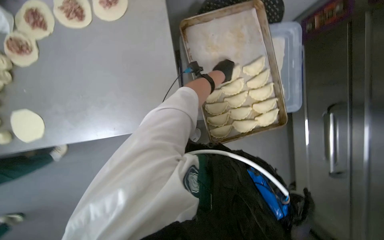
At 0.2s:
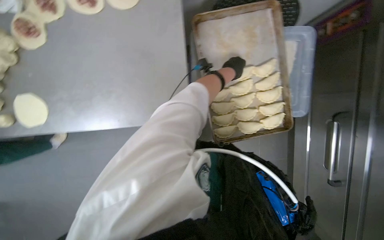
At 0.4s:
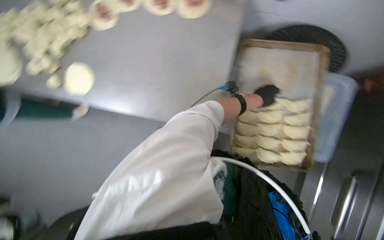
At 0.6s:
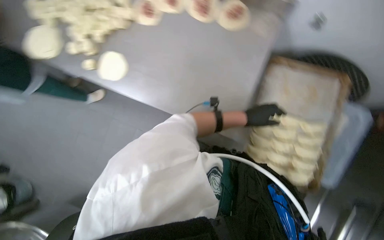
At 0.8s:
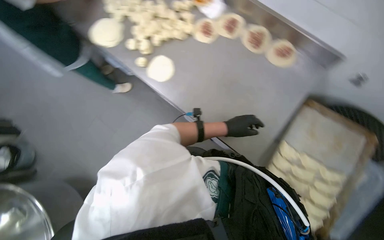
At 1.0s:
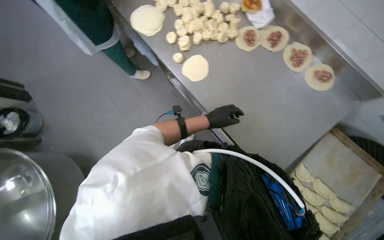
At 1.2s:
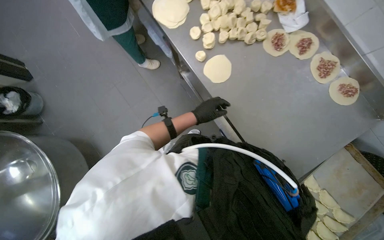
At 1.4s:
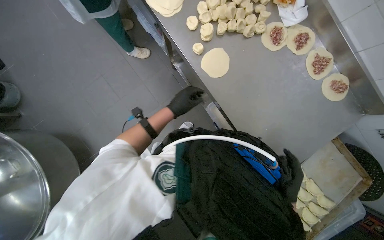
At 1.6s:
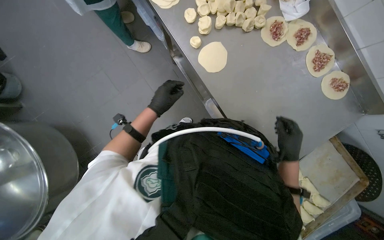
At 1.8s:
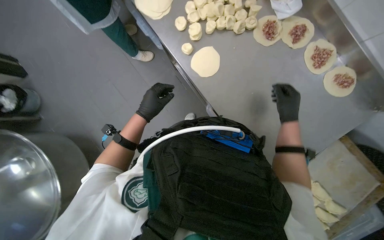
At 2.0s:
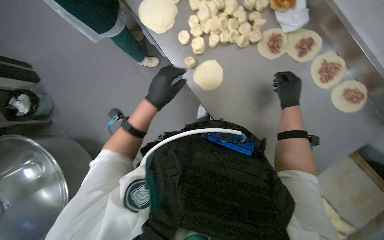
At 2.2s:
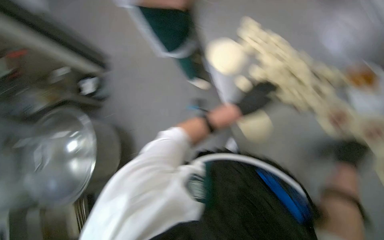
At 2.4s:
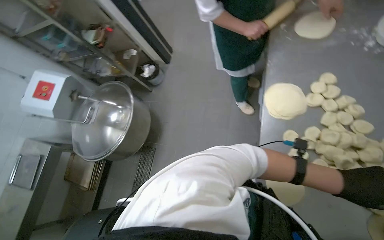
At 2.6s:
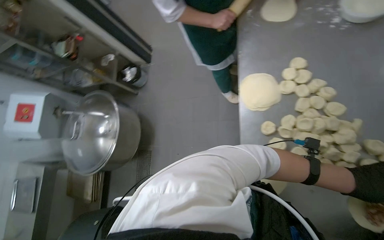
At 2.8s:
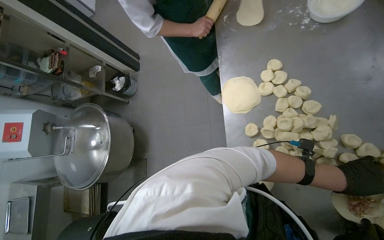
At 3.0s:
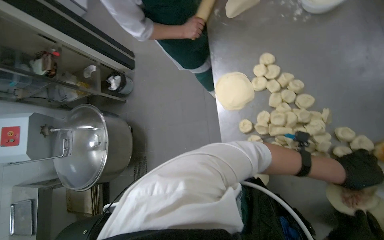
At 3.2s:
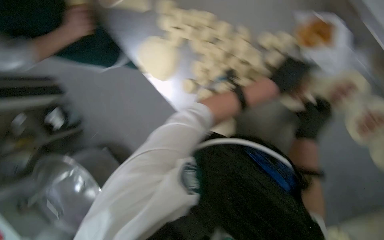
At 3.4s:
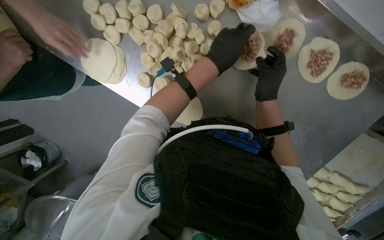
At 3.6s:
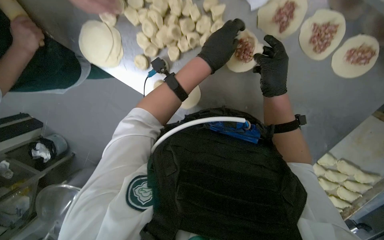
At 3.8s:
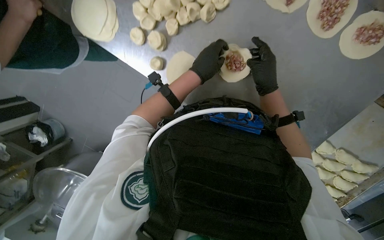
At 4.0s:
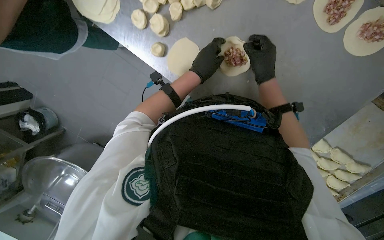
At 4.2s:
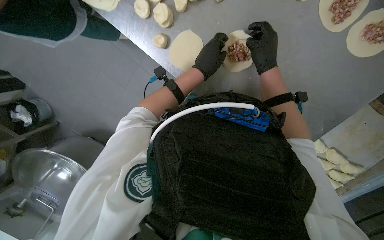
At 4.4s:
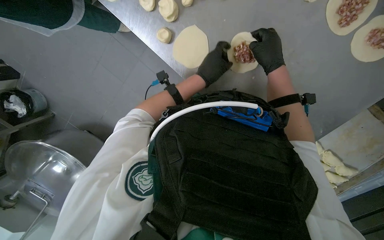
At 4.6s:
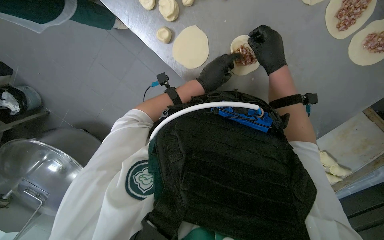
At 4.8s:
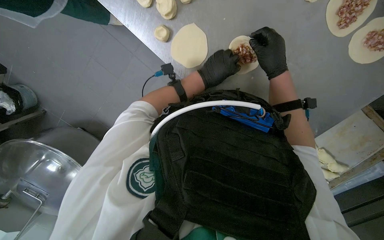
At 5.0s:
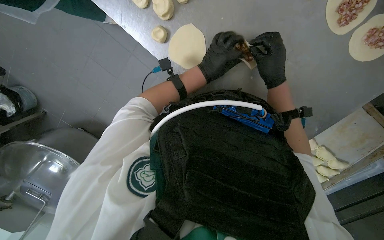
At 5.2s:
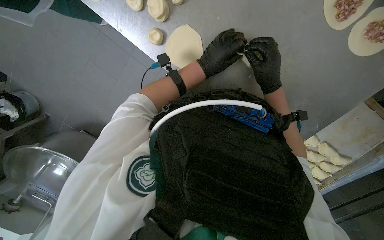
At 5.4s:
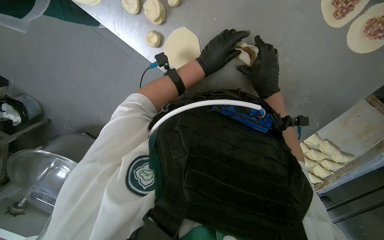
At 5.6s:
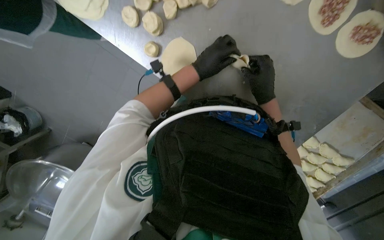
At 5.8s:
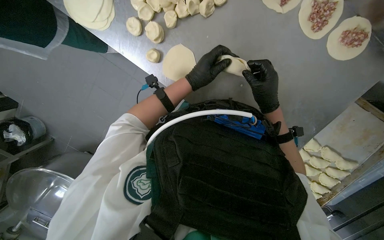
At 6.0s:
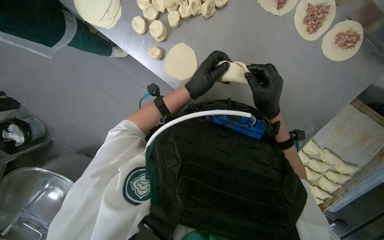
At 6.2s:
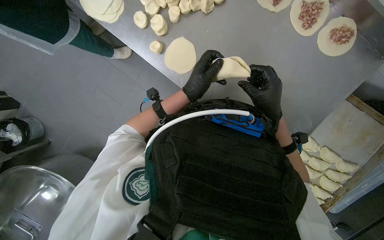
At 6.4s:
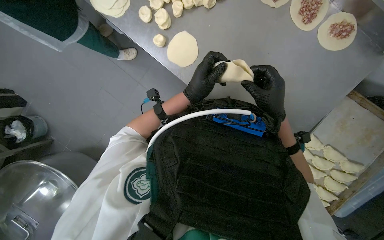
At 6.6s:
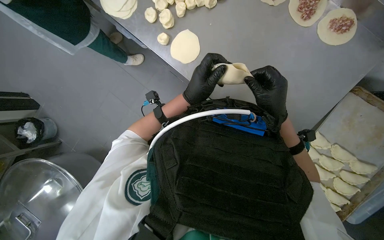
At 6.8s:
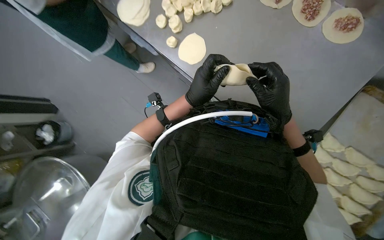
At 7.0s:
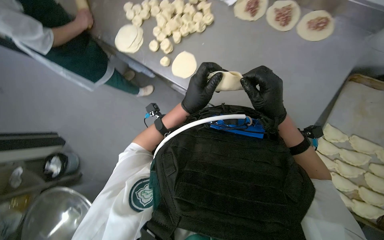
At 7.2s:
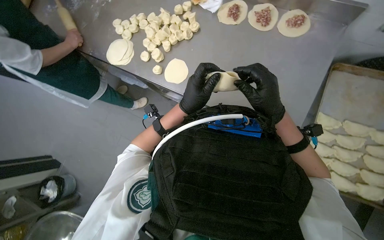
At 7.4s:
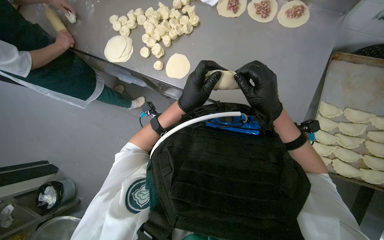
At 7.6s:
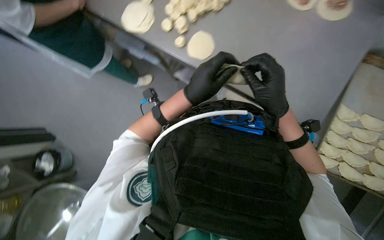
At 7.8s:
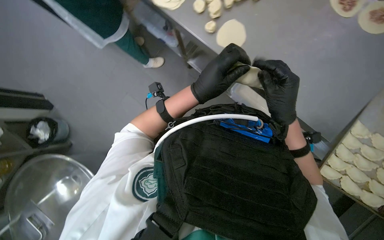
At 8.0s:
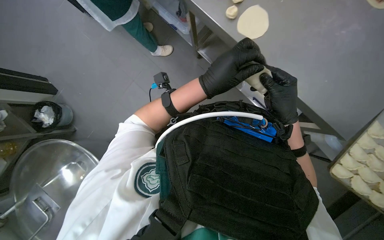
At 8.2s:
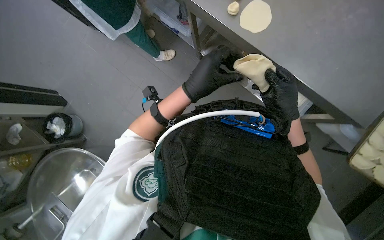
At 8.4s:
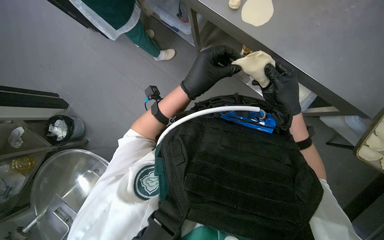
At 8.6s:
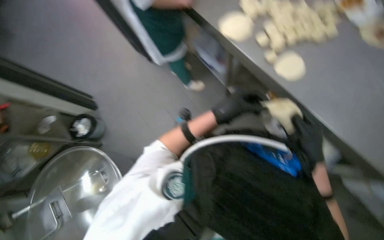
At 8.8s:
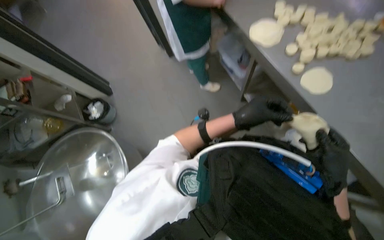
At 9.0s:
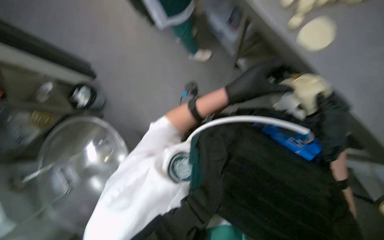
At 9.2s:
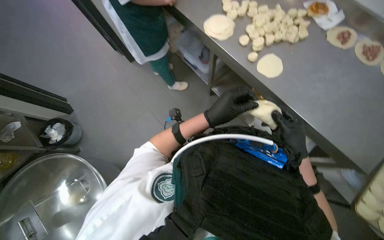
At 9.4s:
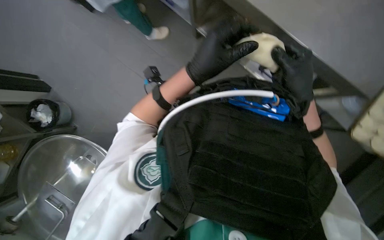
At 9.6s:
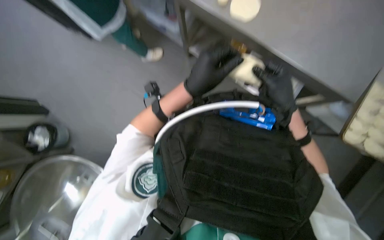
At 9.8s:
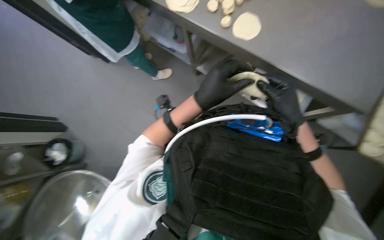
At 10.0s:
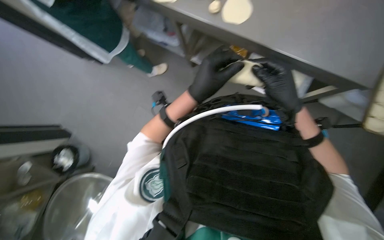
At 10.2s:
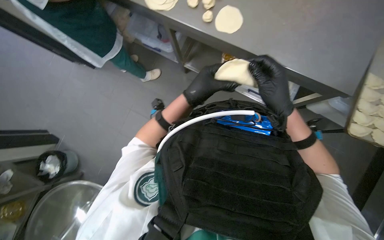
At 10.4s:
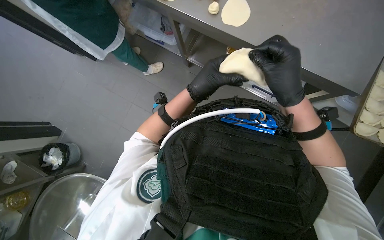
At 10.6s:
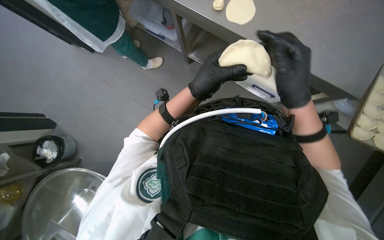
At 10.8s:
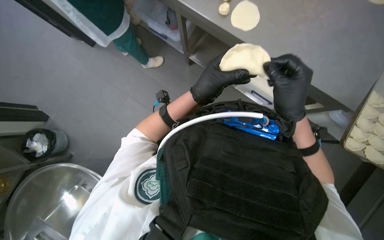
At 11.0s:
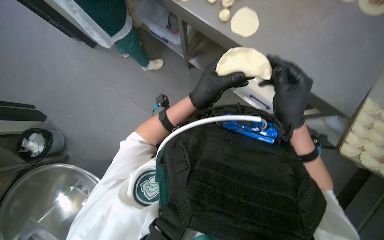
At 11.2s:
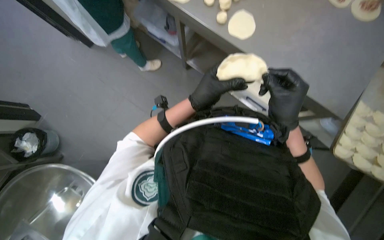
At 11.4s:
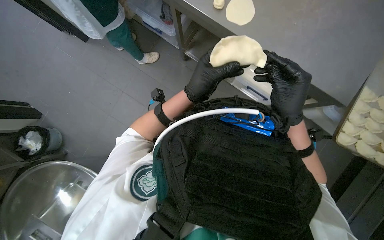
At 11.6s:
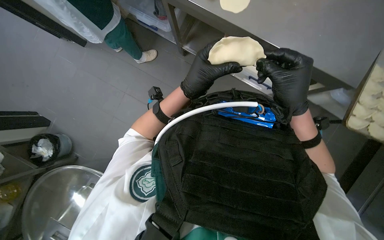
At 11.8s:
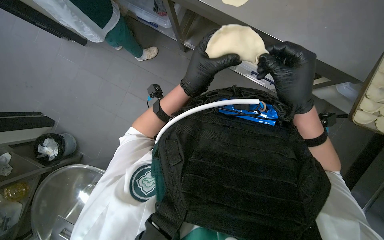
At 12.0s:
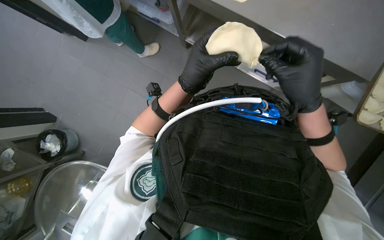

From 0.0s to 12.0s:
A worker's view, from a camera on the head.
Job: preparing food.
The whole recording: Preparing meat-filled dough. The worker fills dough circles with meat and crimps the edges to form pastries, then places them on a baking tray.
From 0.0s to 1.6s: The head travels some 60 cm. The scene turns some 65 degrees clockwise in the picture.
From 1.6s to 3.0s: The wearer's head swings approximately 40 degrees to the left.
From 3.0s to 4.4s: The wearer's head swings approximately 50 degrees to the right. The camera pitches downward, by about 35 degrees.
From 4.4s to 6.0s: The right hand shifts some 15 cm down the picture.
From 6.0s to 7.6s: The left hand shifts about 10 cm nearer to the camera.
From 10.4s to 12.0s: The hands are busy where they are.

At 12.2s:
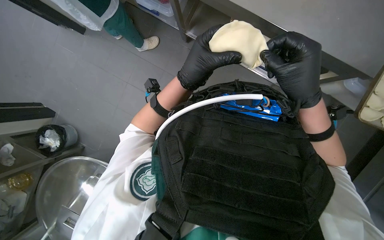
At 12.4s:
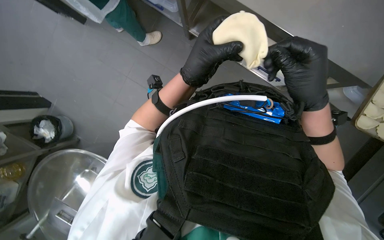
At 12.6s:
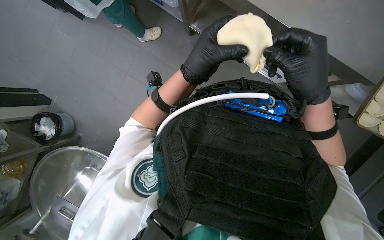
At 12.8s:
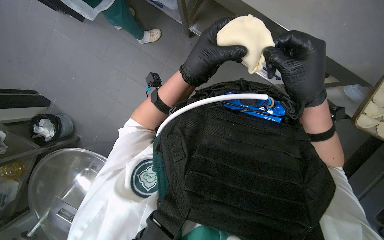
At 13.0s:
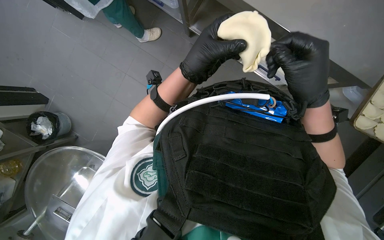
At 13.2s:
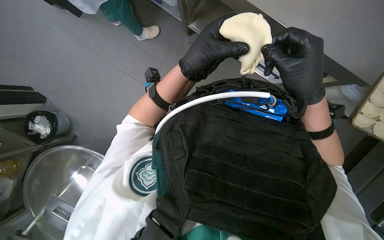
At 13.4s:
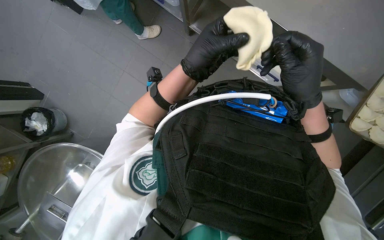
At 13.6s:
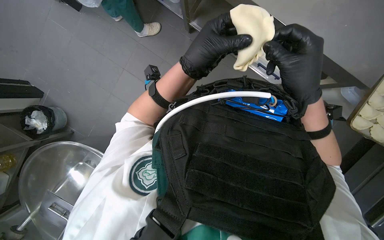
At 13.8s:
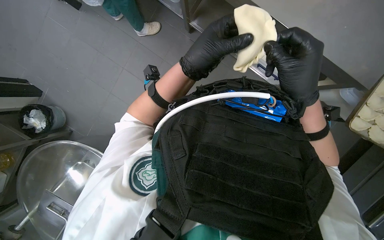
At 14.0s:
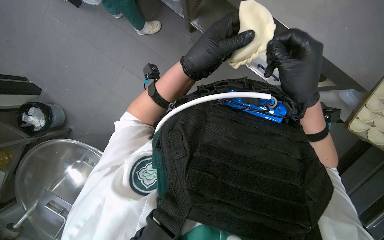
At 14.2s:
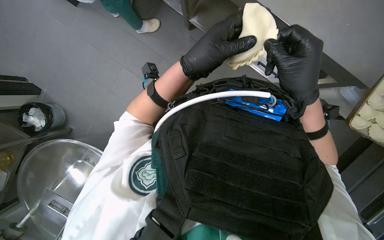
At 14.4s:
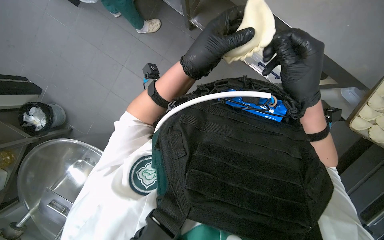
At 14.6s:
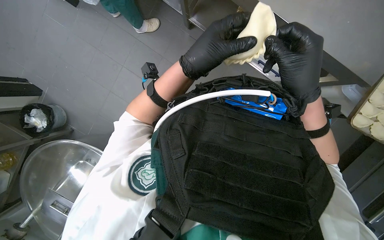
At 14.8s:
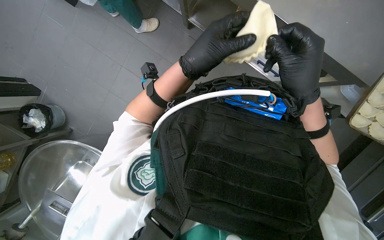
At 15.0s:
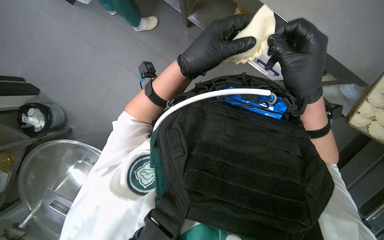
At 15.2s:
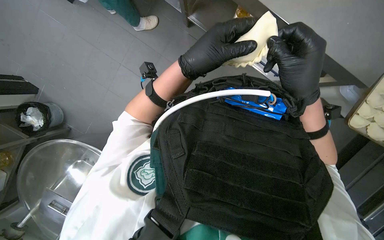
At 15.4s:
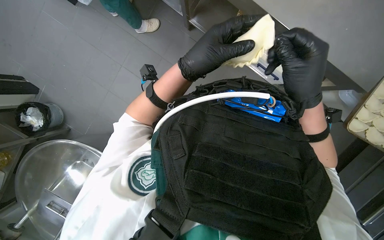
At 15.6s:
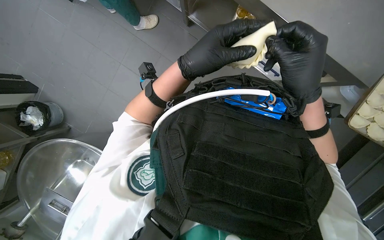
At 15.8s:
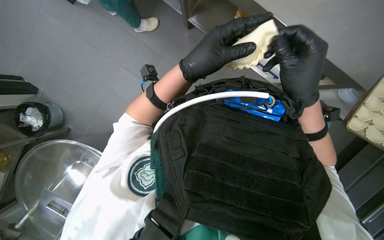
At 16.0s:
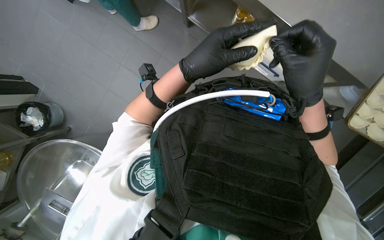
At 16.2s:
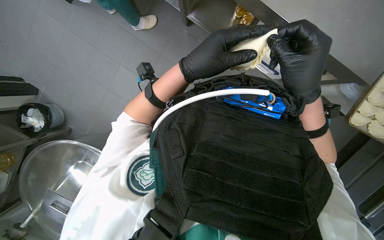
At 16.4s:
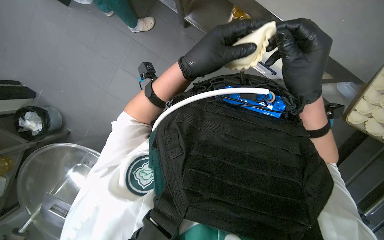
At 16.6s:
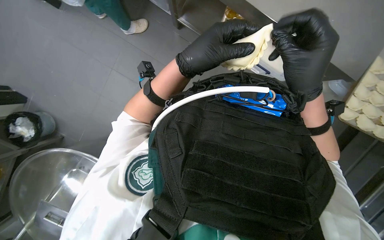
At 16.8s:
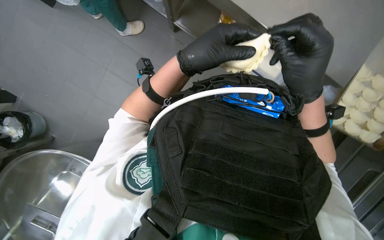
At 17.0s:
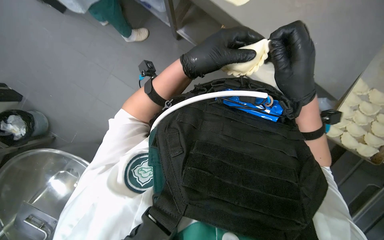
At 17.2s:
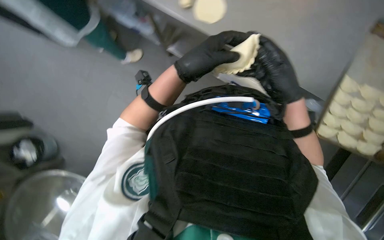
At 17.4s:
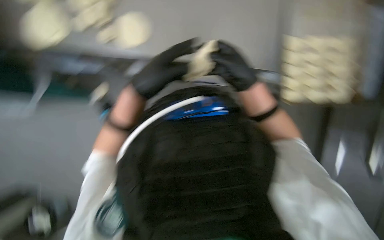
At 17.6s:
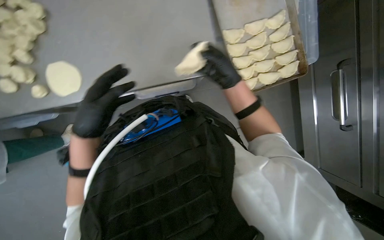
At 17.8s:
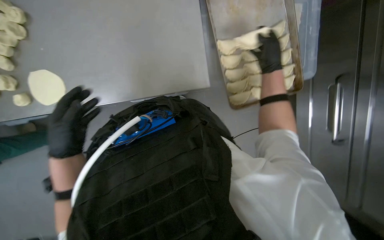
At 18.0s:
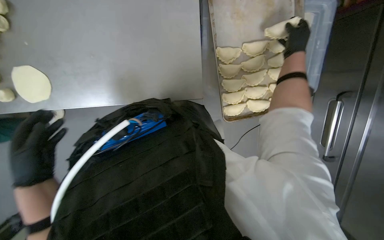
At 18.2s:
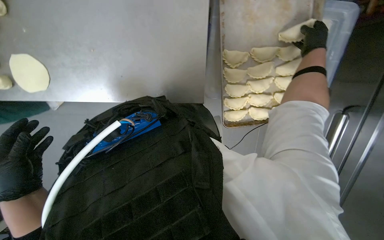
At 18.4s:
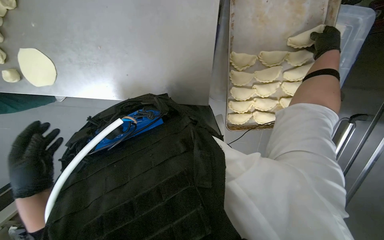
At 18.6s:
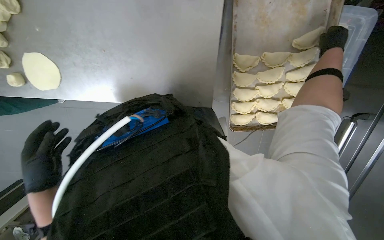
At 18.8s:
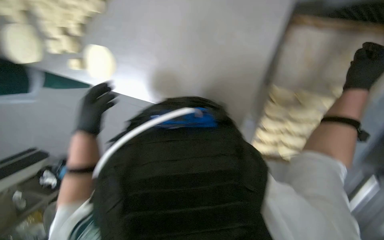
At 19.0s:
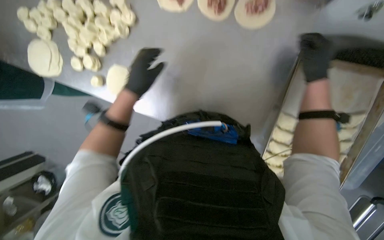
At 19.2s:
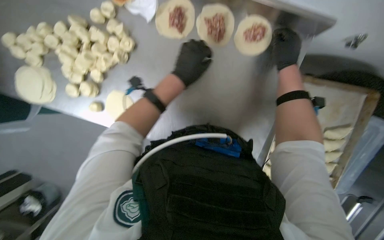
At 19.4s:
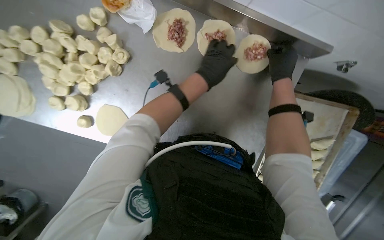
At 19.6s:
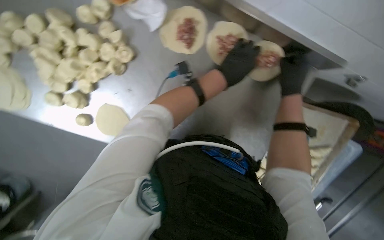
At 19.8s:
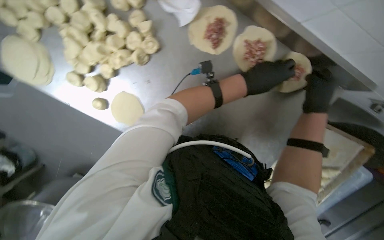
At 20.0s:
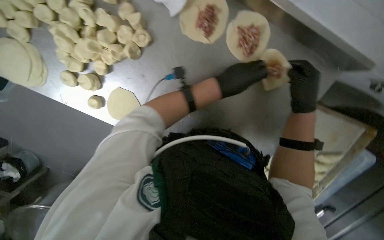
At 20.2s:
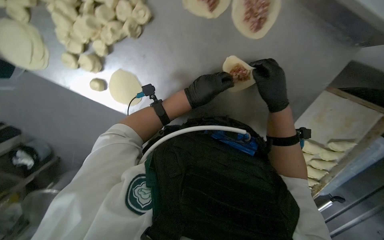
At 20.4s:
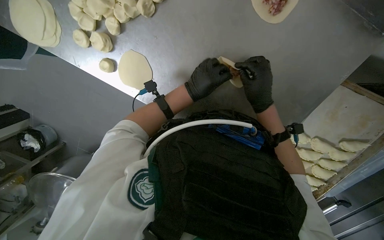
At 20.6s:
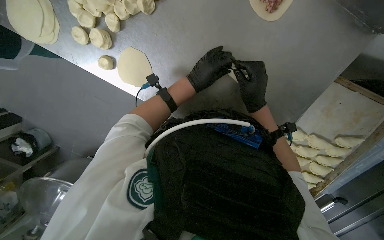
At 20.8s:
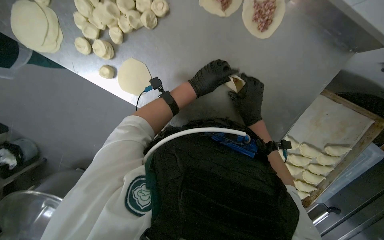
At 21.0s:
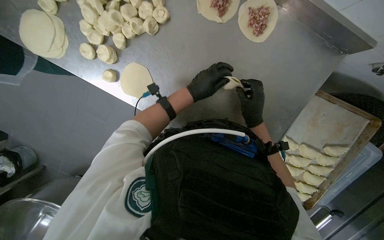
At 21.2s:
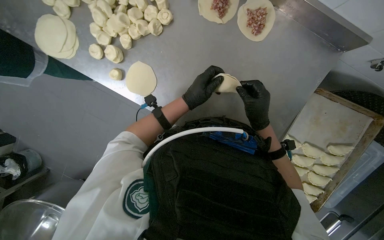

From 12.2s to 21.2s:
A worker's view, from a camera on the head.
Job: preparing food.
The whole recording: Preparing meat-filled dough. The worker fills dough circles with meat and crimps the edges to form pastries, then places them on a baking tray.
From 12.2s to 16.6s: The hands stay close to where they were, moving slightly.
From 16.6s to 18.2s: The right hand goes about 40 cm up the picture, to the right and farther from the camera. Meanwhile the left hand moves down the picture and to the left, some 35 cm.
From 18.2s to 19.8s: The right hand is displaced to the left and nearer to the camera by some 35 cm. The left hand heads up the picture and to the right, covering about 60 cm.
From 19.8s to 21.2s: The hands both shift to the left by some 20 cm.
